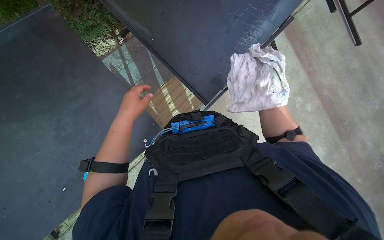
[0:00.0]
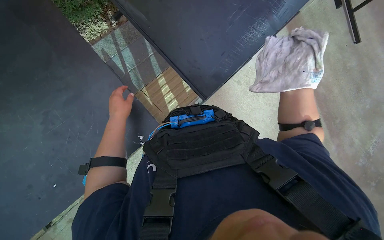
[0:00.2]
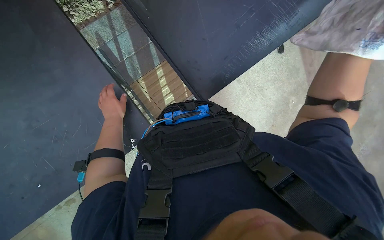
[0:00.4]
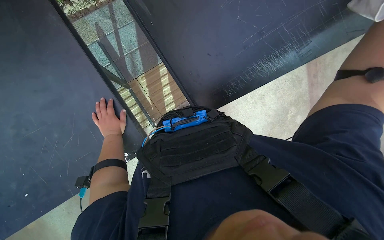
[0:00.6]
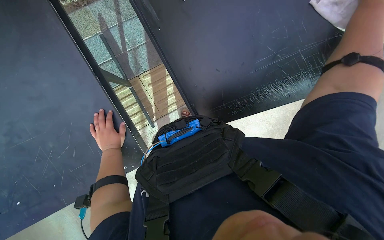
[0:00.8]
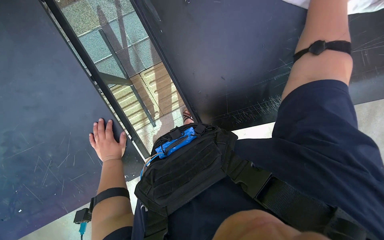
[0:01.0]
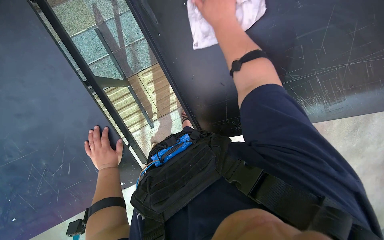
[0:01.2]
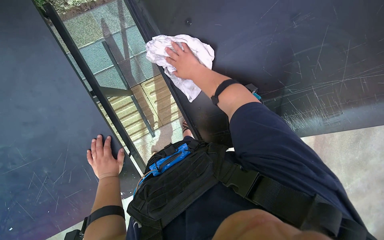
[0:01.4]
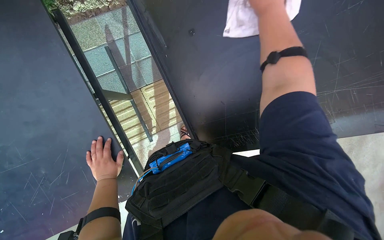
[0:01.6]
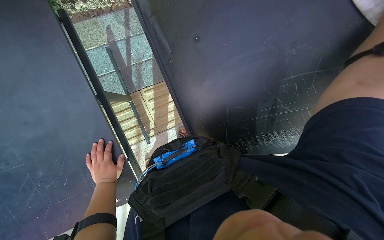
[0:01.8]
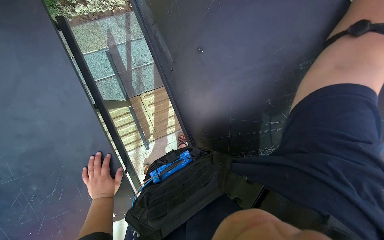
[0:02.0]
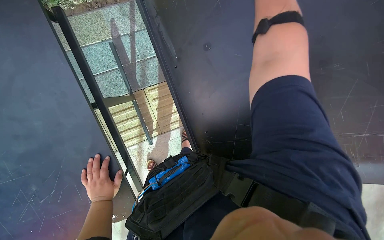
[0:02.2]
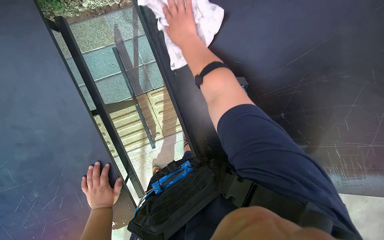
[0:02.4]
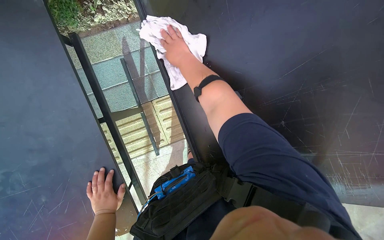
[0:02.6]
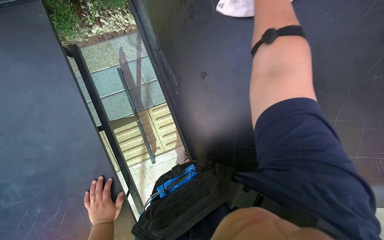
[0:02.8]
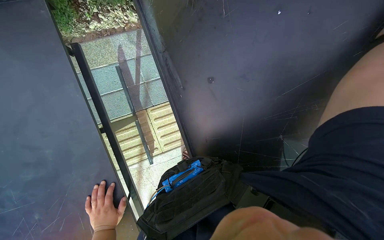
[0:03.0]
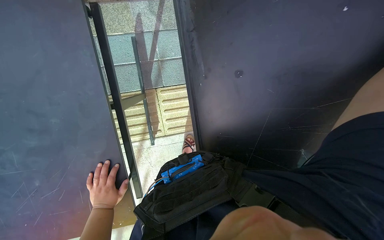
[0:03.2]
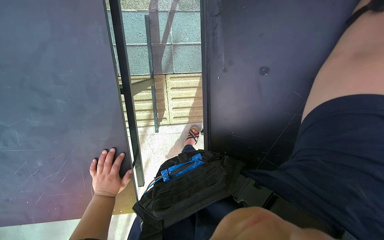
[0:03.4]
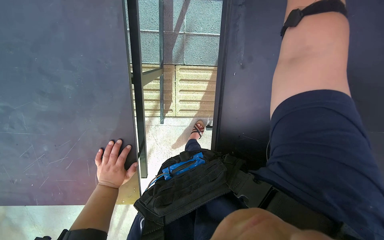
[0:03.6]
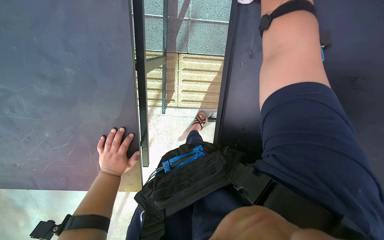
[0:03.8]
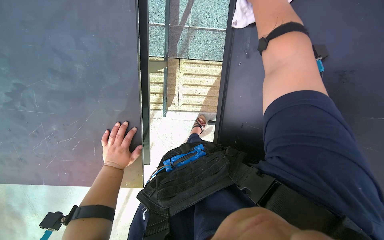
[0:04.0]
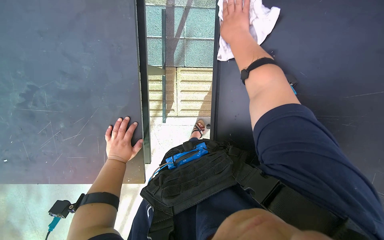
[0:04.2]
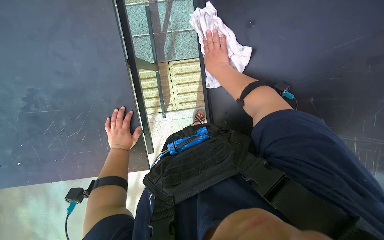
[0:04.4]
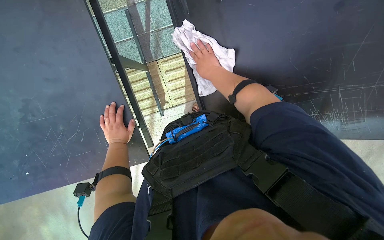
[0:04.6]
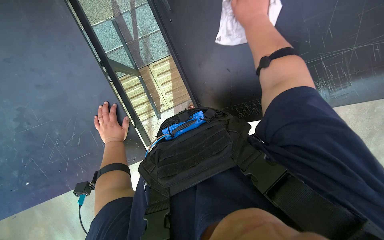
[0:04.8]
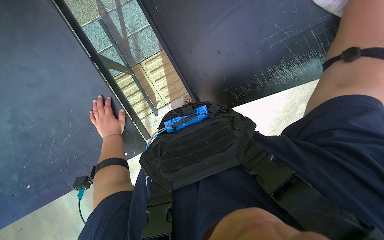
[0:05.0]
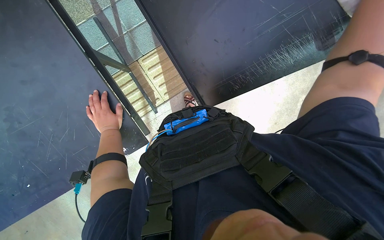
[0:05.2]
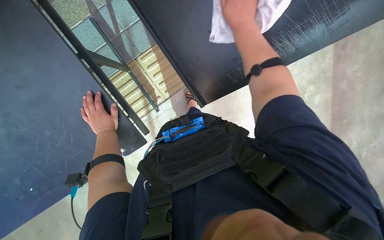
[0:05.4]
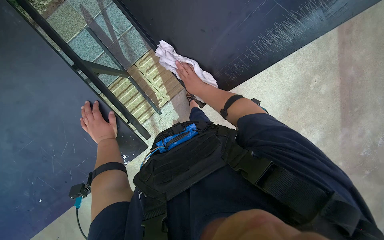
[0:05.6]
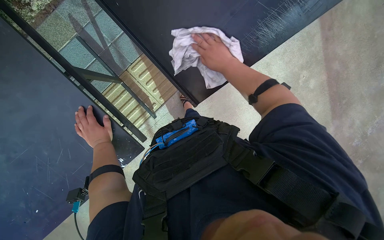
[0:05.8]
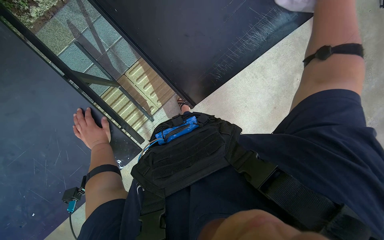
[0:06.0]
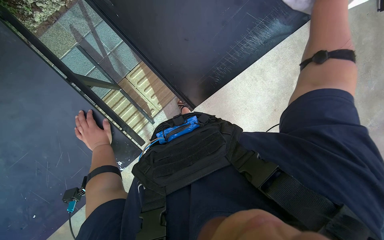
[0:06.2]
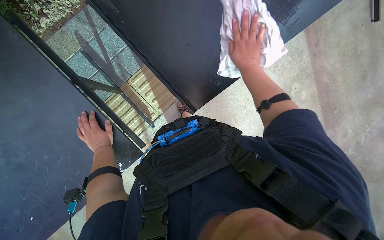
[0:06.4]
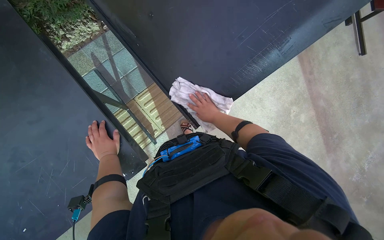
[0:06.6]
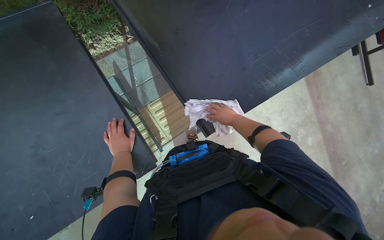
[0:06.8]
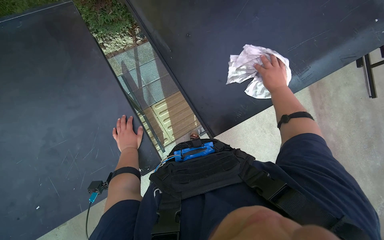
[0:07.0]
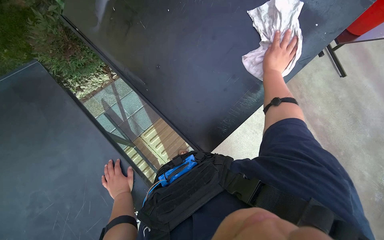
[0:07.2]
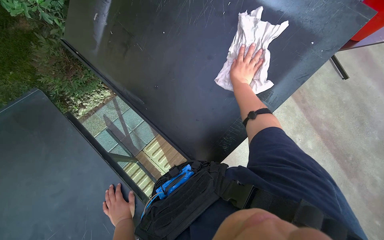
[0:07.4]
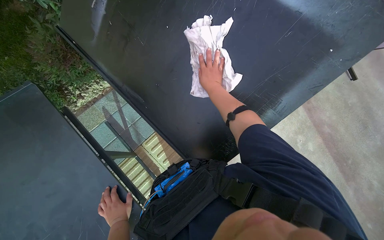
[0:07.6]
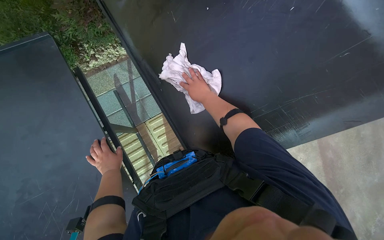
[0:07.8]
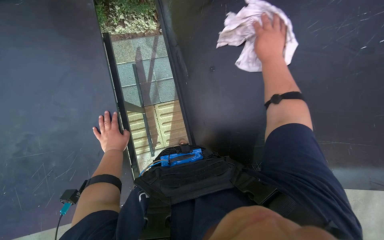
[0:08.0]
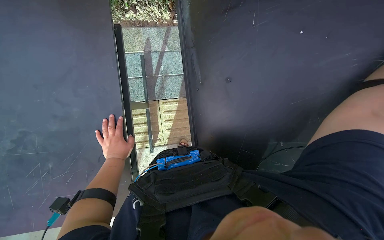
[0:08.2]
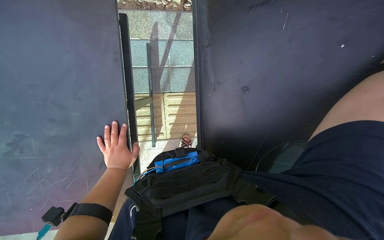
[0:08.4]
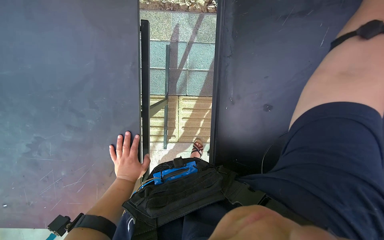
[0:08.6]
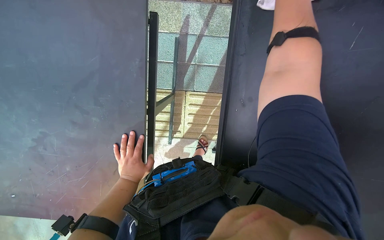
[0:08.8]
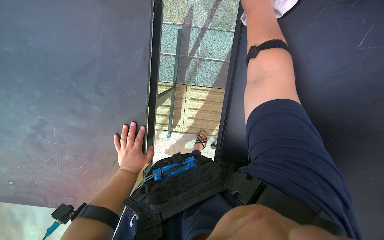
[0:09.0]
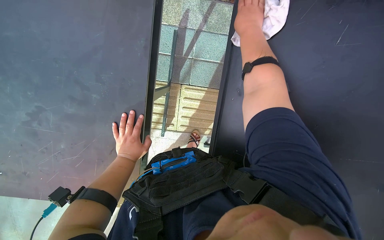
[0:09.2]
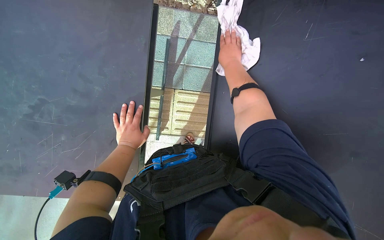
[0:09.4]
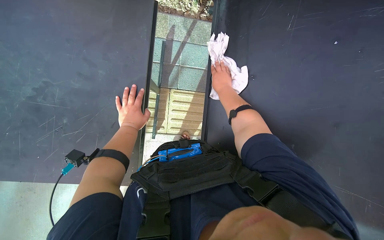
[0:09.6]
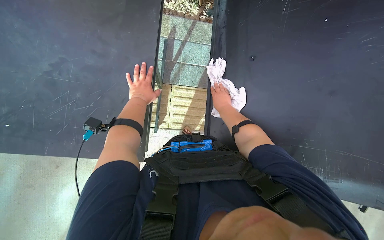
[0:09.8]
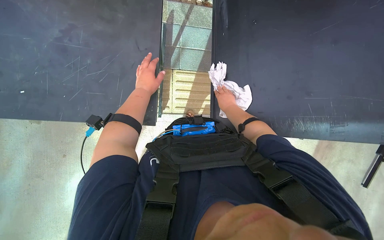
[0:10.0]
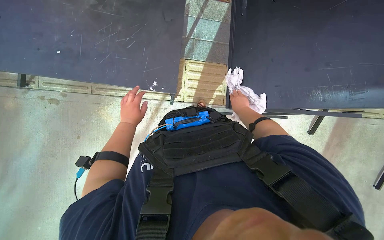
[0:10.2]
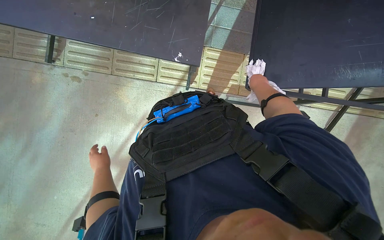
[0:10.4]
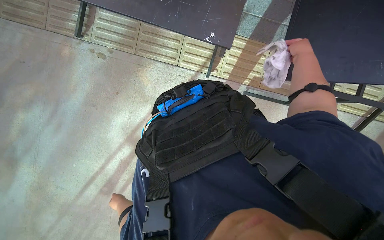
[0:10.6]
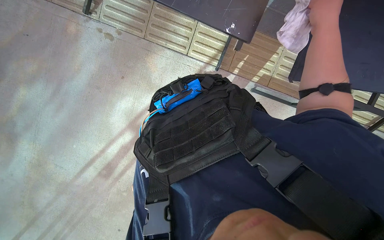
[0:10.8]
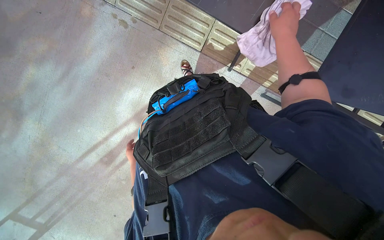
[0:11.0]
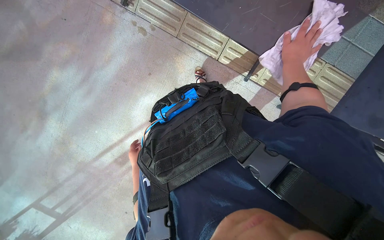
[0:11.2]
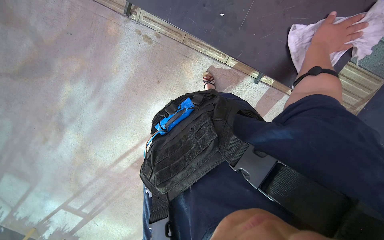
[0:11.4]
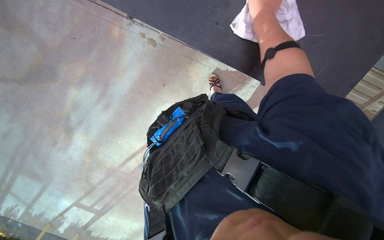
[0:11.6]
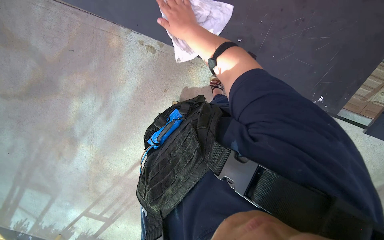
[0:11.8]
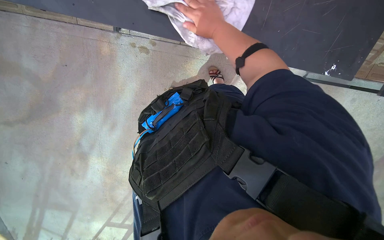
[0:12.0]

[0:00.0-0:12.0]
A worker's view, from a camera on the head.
Job: wiping surfaces.
The whole recording: Wiping outdoor table. The worker wipes the outdoor table with a white cloth.
0:00.0 to 0:01.6: The left hand goes roughly 15 cm farther from the camera and down the picture.
0:04.4 to 0:06.0: Everything in view rotates roughly 35 degrees counterclockwise.
0:06.0 to 0:07.6: The view tips upward by roughly 20 degrees. The right hand goes nearer and farther, roughly 35 cm each way, reversing 2 times.
0:07.6 to 0:09.0: The camera is carried roughly 40 cm. The view tilts about 20 degrees downward. The scene turns about 55 degrees clockwise in the picture.
0:09.0 to 0:10.4: The camera is carried some 70 cm. The wearer looks some 15 degrees further upward.
0:10.4 to 0:12.0: The view pans to the left by some 25 degrees.

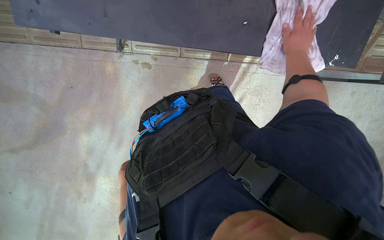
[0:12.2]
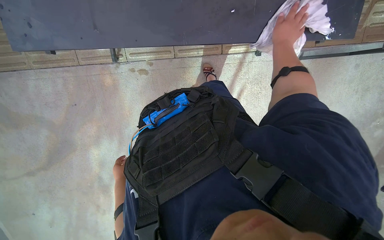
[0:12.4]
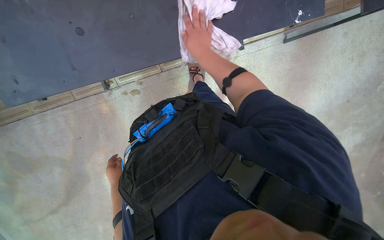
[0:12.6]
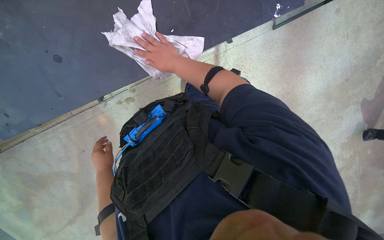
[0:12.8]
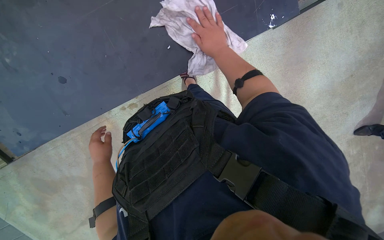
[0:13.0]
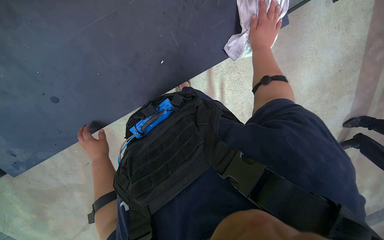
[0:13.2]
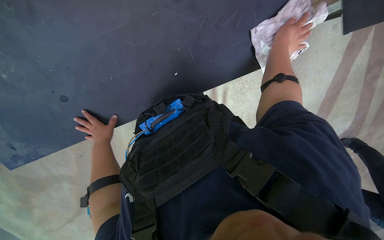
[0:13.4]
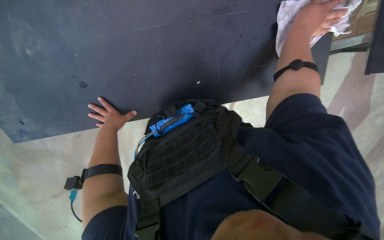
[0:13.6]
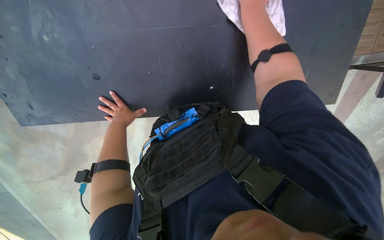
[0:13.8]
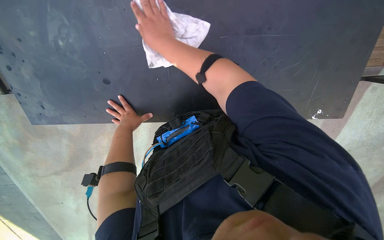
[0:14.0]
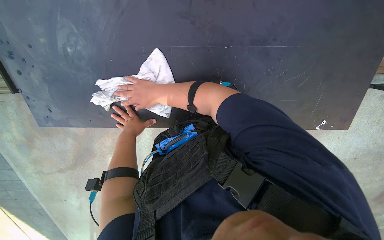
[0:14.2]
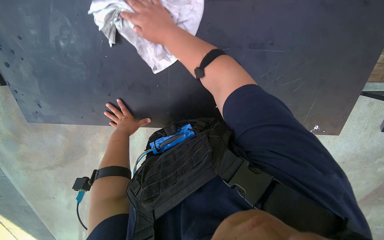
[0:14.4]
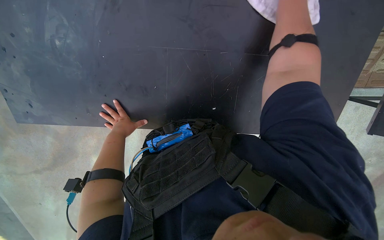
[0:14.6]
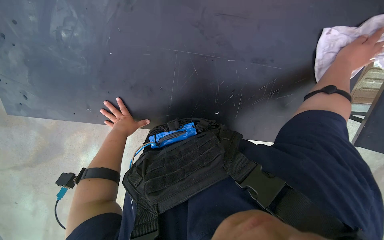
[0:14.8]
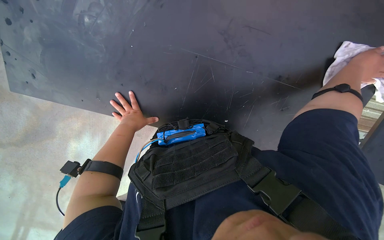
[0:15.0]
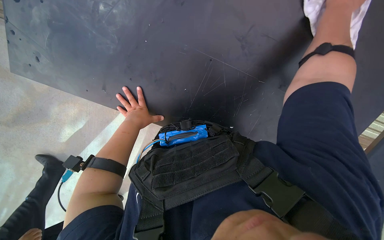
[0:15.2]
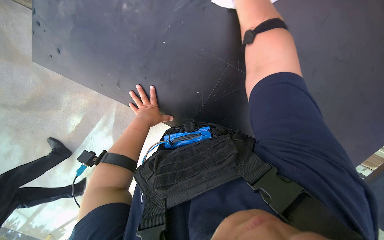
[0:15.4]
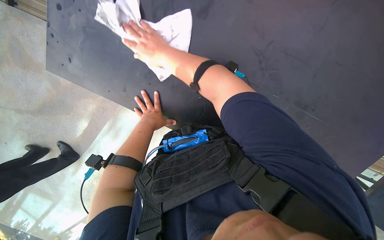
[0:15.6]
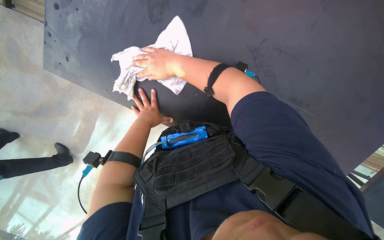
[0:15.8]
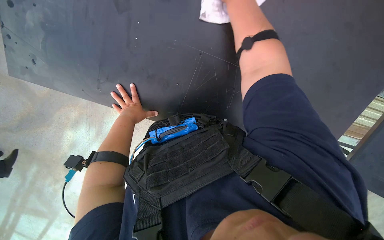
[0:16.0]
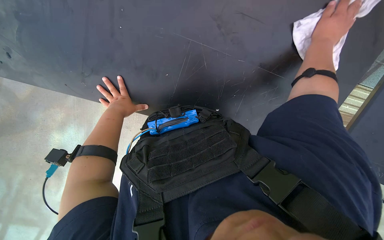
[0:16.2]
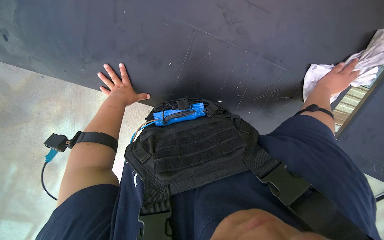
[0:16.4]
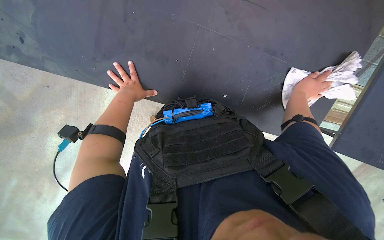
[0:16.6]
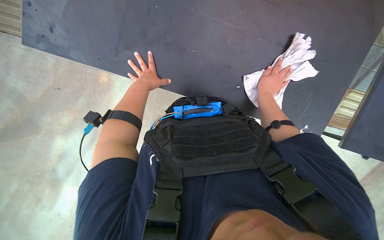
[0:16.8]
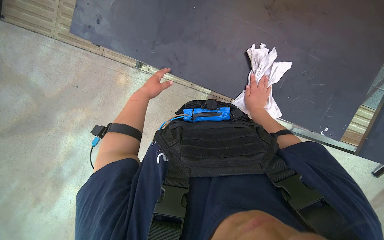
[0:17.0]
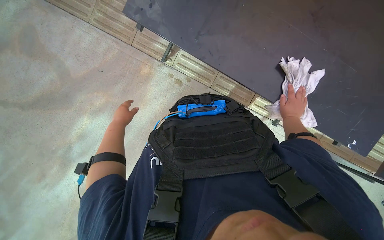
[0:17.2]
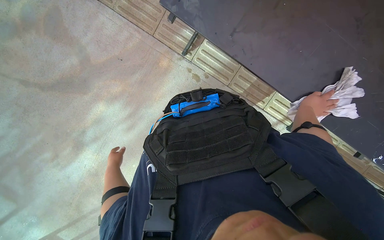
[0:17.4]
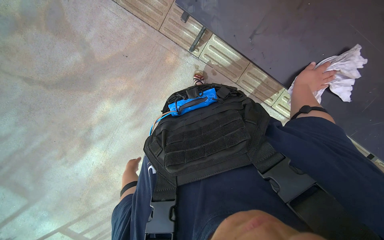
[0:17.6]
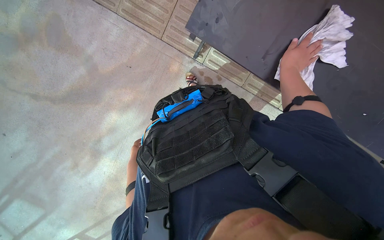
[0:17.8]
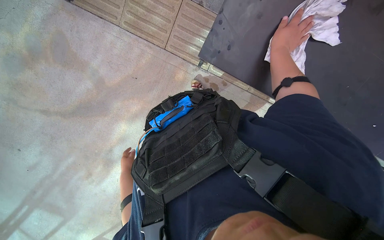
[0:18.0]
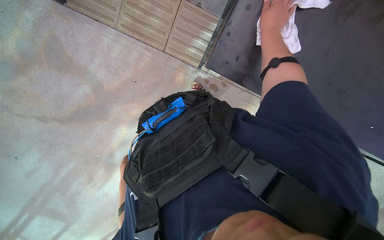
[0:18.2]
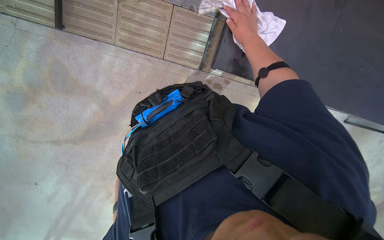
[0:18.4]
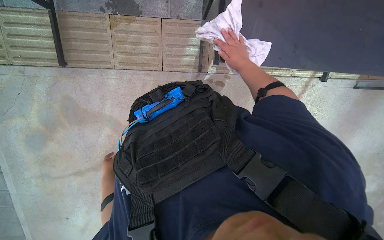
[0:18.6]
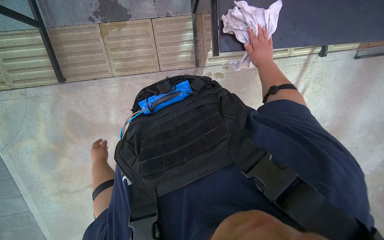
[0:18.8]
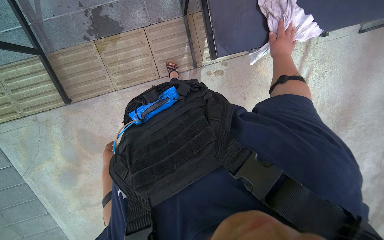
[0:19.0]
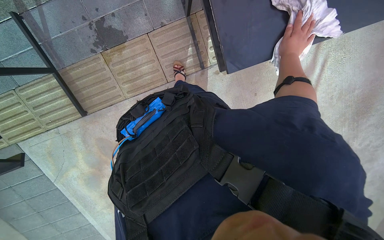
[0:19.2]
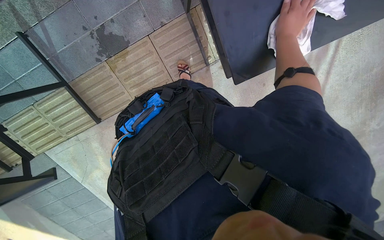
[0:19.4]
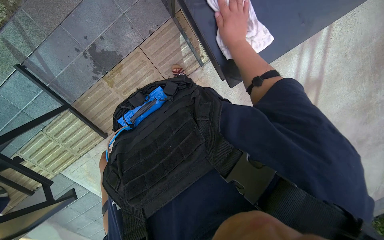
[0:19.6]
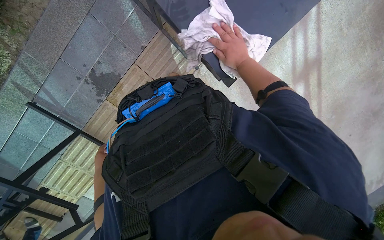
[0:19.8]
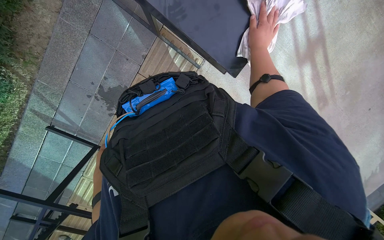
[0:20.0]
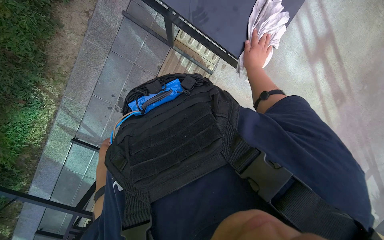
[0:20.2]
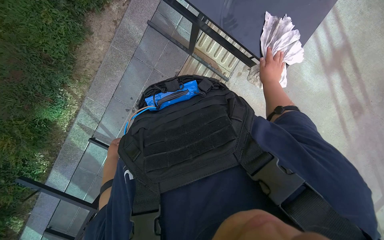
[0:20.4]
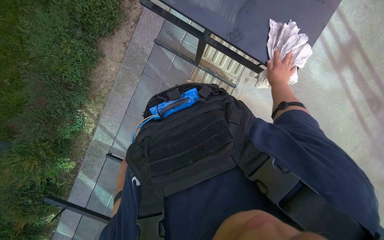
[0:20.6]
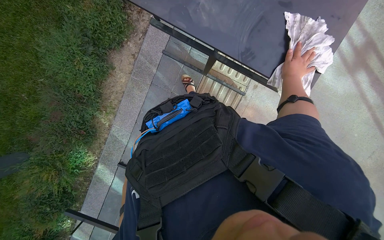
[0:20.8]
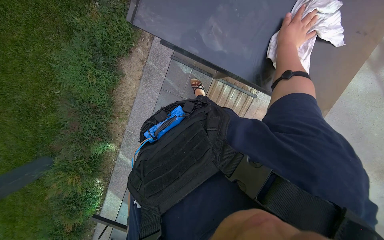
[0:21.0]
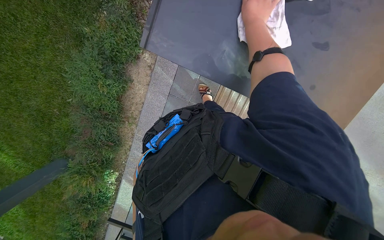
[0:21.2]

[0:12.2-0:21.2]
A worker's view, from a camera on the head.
Job: wiping surfaces.
The whole recording: Wiping outdoor table. The worker wipes the outdoor table with a white cloth.
0:12.2 to 0:13.8: The view swings approximately 20 degrees to the left.
0:16.6 to 0:18.2: The left hand goes about 40 cm to the left and down the picture. Meanwhile the right hand moves up the picture and to the left, approximately 50 cm.
0:18.2 to 0:19.8: Everything in view rotates about 45 degrees counterclockwise.
0:19.8 to 0:21.2: The view pans to the left by some 20 degrees. The right hand moves up the picture, roughly 30 cm.
